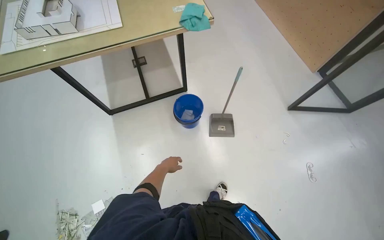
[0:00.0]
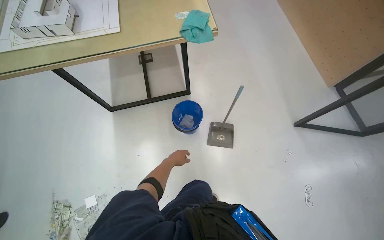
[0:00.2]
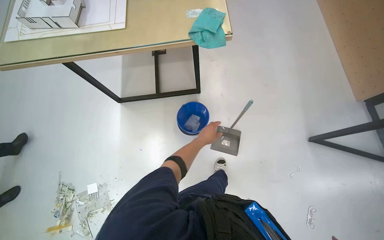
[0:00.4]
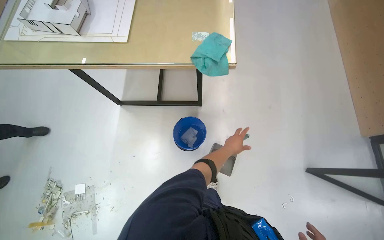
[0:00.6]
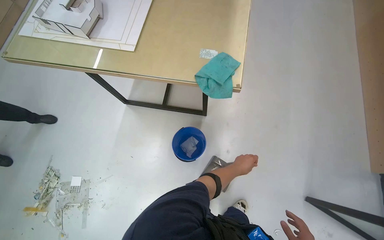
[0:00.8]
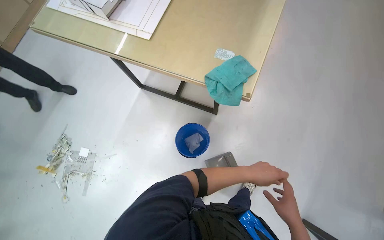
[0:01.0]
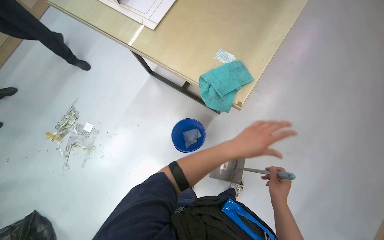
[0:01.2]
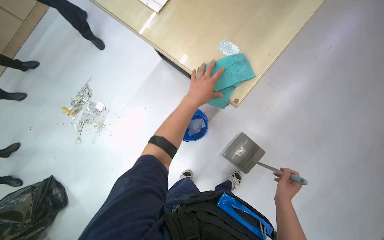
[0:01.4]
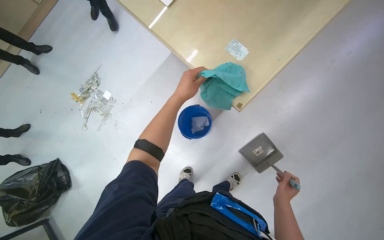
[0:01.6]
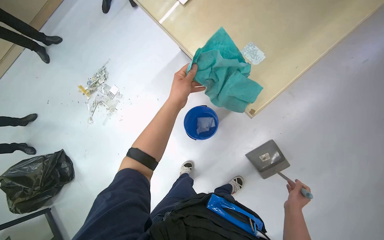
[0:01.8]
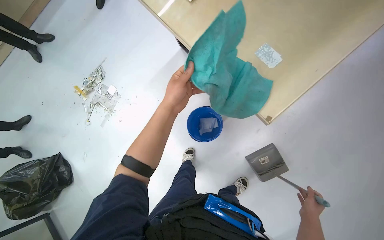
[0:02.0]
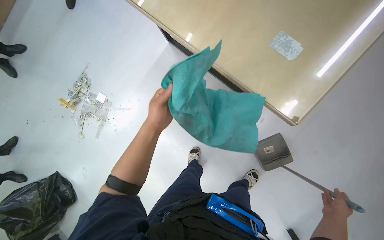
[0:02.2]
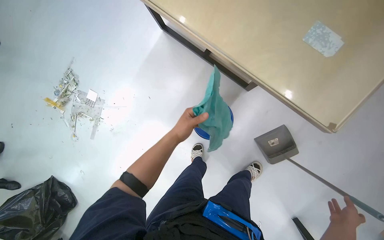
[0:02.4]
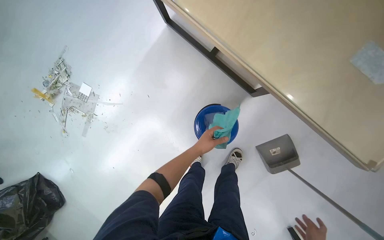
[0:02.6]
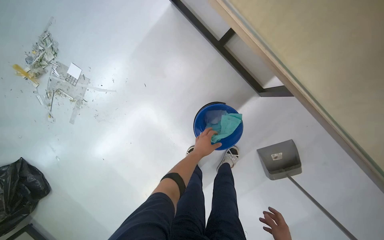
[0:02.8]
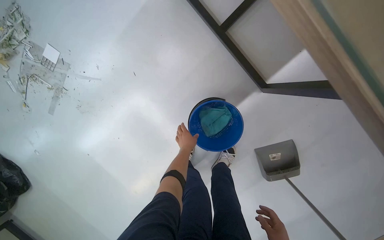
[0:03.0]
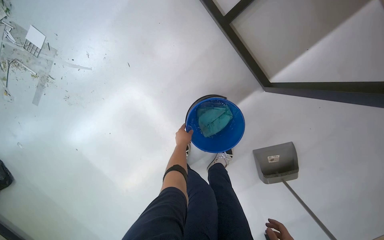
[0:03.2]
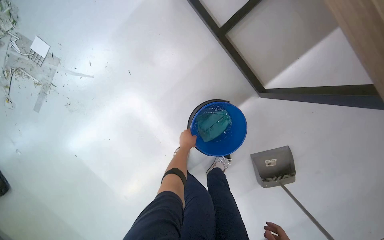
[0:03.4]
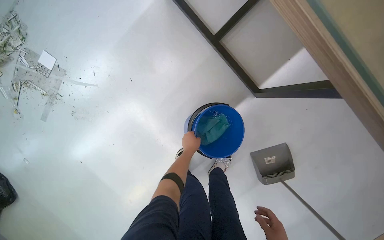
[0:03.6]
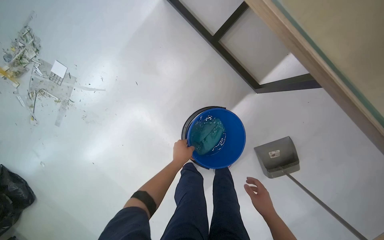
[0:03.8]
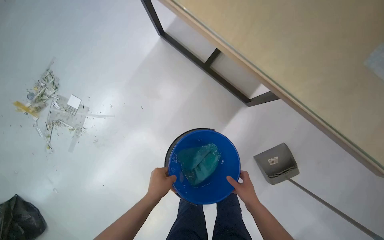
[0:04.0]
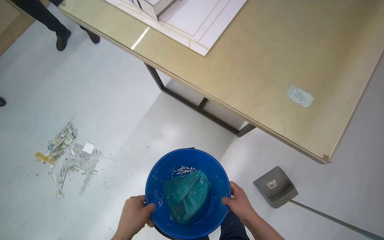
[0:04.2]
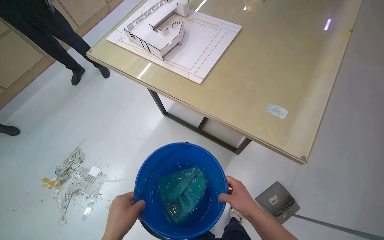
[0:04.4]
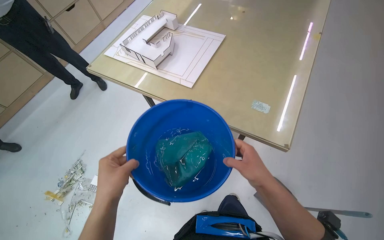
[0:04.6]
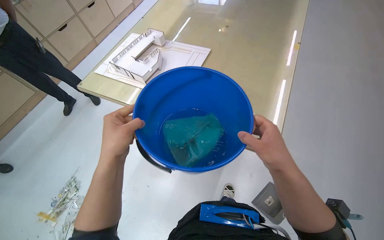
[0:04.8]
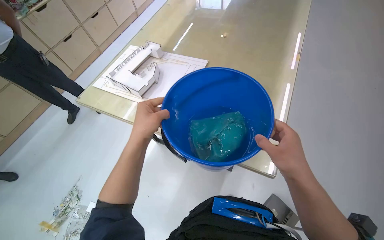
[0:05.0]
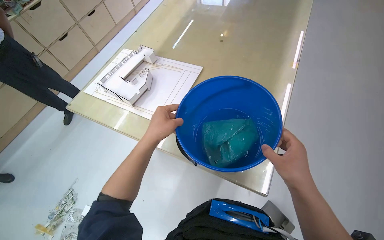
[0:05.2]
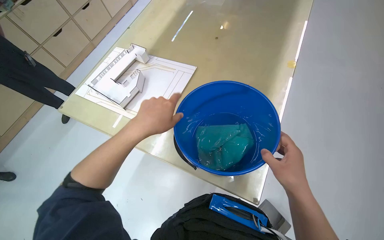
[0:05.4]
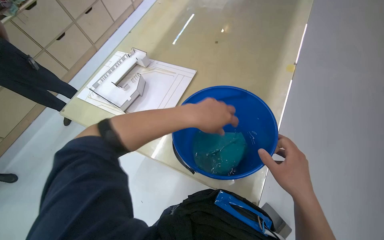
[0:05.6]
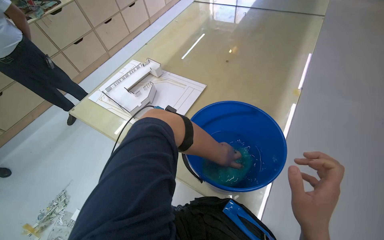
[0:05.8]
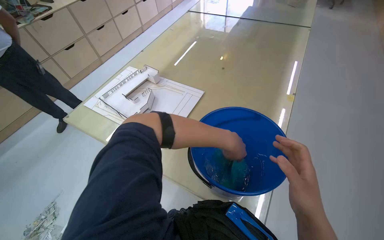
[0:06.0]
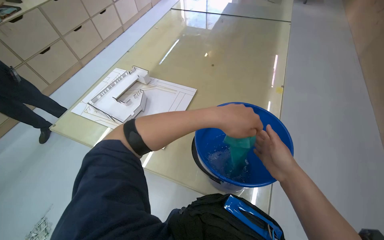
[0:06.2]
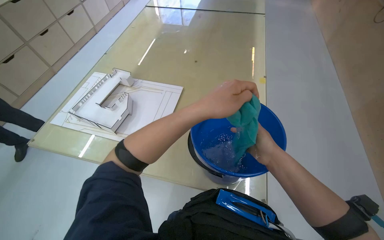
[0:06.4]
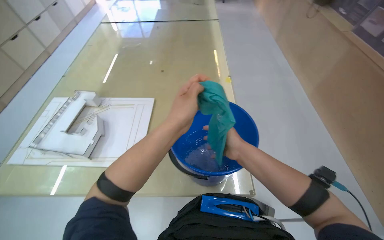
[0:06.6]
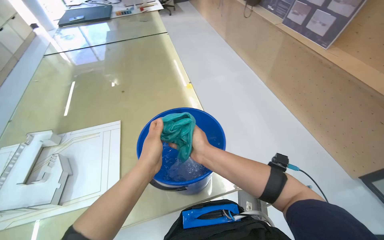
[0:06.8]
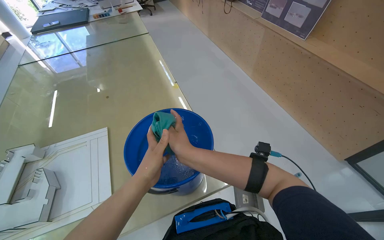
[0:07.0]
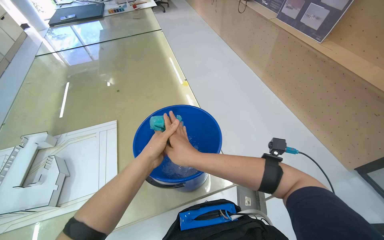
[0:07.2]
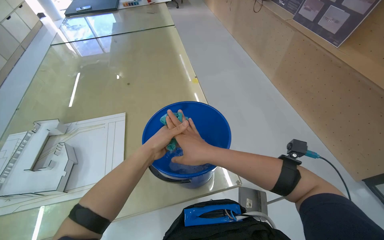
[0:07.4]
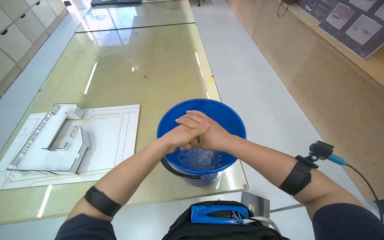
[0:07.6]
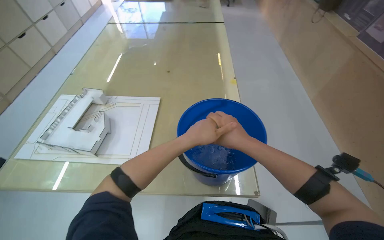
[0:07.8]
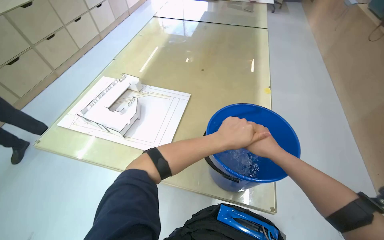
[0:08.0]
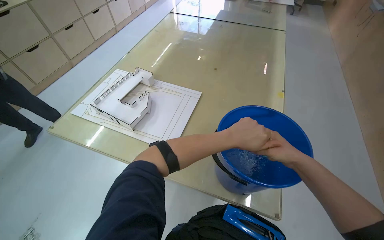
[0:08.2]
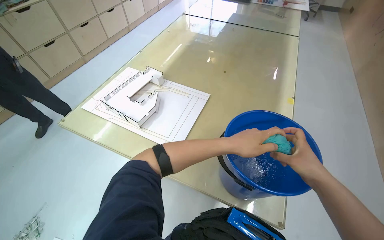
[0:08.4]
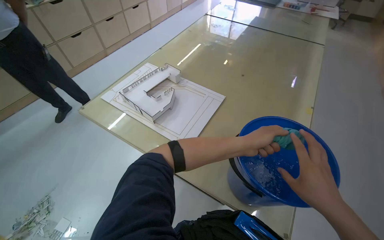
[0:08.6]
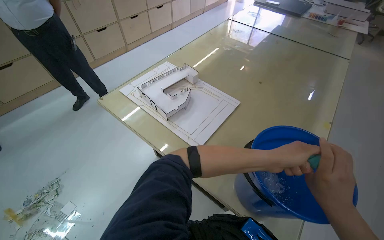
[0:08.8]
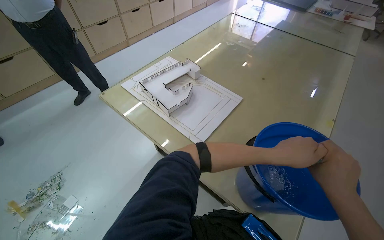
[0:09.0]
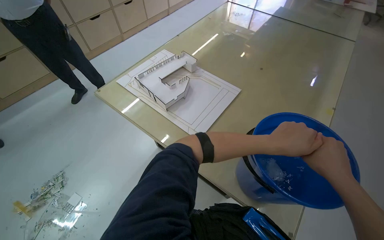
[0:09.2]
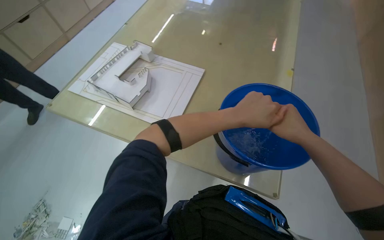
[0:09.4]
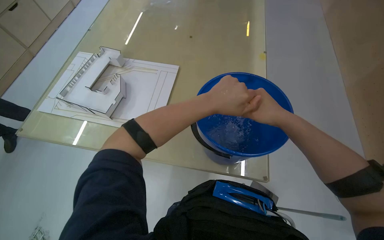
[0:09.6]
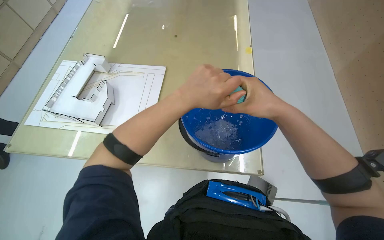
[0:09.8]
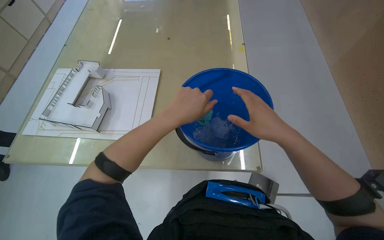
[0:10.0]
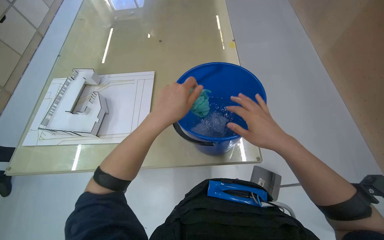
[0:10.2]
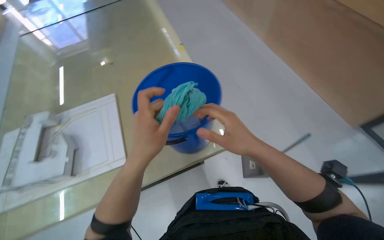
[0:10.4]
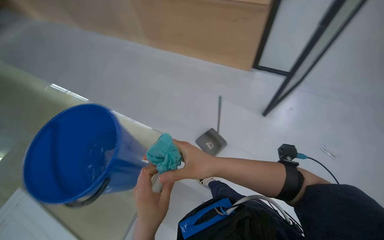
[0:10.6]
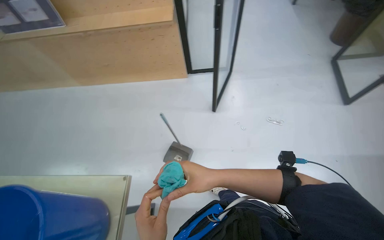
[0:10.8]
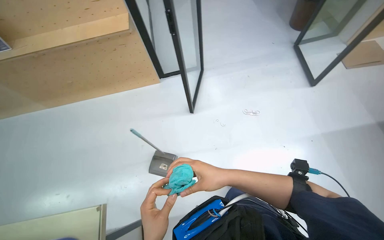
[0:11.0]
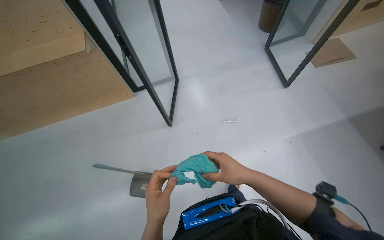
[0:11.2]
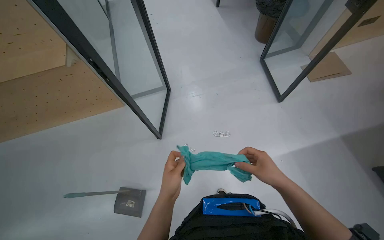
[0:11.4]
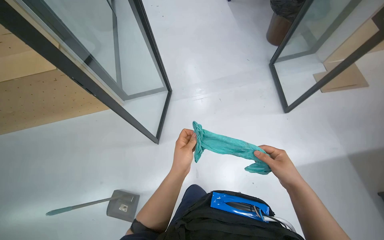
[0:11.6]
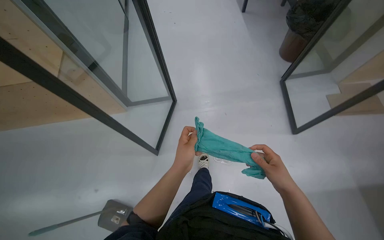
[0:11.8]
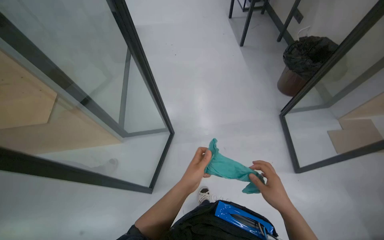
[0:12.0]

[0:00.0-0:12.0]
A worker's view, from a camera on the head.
Job: preparing cleaning supplies.
The whole recording: Preparing cleaning supplies. The worker gathers cleaning tools and prepares a cloth from a bucket for wiping surfaces.
0:00.0 to 0:01.6: The camera travels some 80 cm. The wearer looks roughly 65 degrees further to the left. The wearer looks approximately 20 degrees further downward.
0:01.6 to 0:03.0: The wearer moves some 60 cm. The view tips downward by approximately 20 degrees.
0:03.0 to 0:04.4: The wearer moves roughly 50 cm. The view tips upward by some 35 degrees.
0:04.4 to 0:06.0: The left hand goes about 50 cm up the picture, to the right and nearer to the camera.
0:06.0 to 0:07.6: The head rotates about 35 degrees to the right.
0:07.6 to 0:09.0: The wearer looks approximately 45 degrees further to the left.
0:09.0 to 0:10.4: The head rotates some 45 degrees to the right.
0:10.4 to 0:12.0: The head travels approximately 50 cm. The head turns to the right by some 35 degrees.

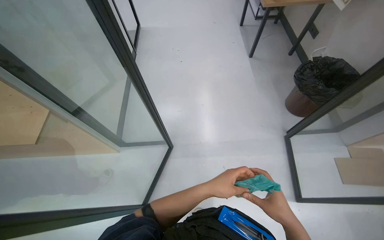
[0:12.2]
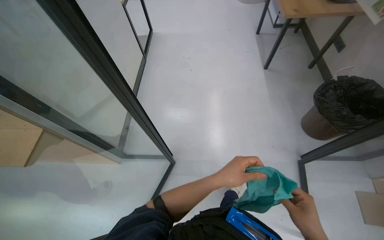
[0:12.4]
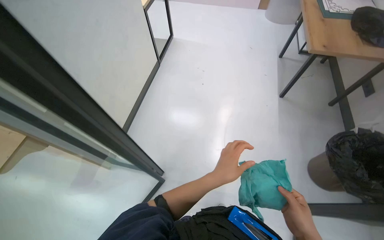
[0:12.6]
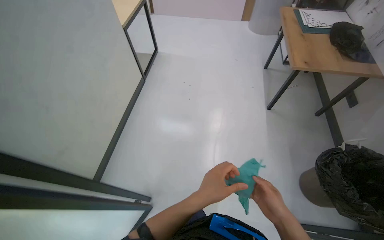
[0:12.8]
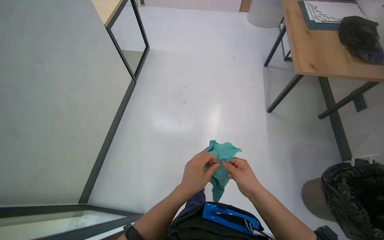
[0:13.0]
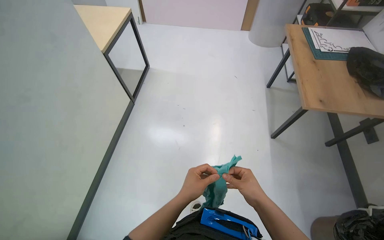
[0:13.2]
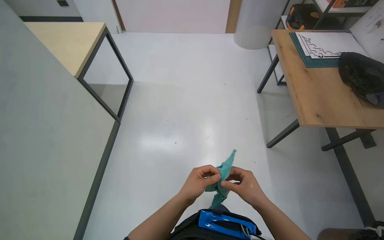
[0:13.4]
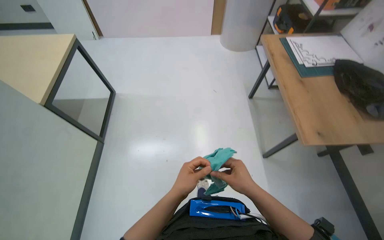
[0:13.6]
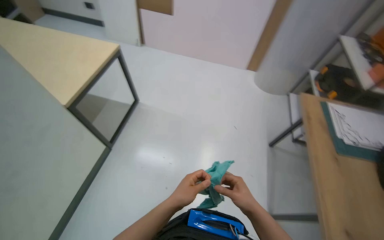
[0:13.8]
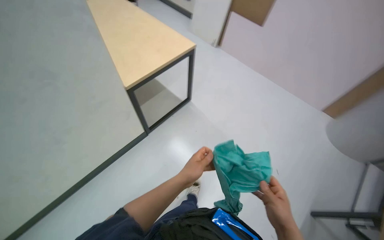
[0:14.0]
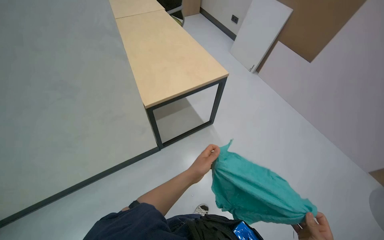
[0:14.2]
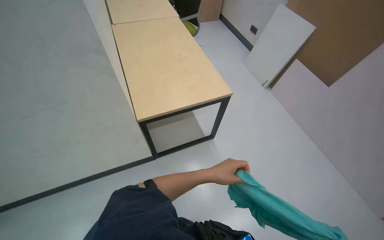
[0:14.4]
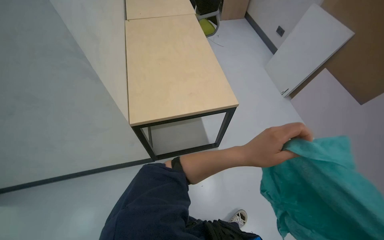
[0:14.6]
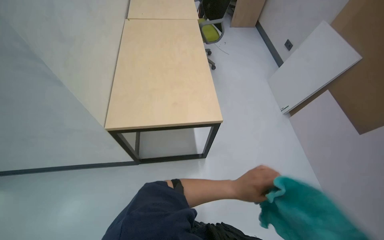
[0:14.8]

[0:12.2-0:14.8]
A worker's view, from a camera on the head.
Job: preparing cleaning supplies.
The whole recording: Preparing cleaning supplies. The worker gathers cleaning tools and prepares a cloth from a bucket for wiping surfaces.
0:12.2 to 0:13.4: The camera is carried about 1 m.
0:13.4 to 0:14.8: The camera is carried some 1 m. The head turns to the left by about 65 degrees.

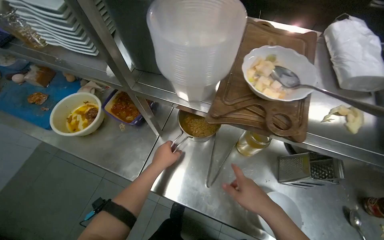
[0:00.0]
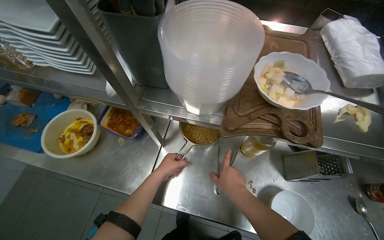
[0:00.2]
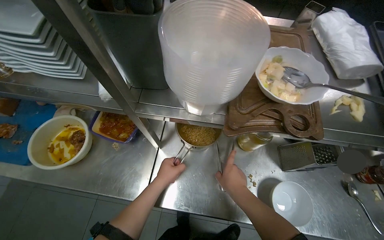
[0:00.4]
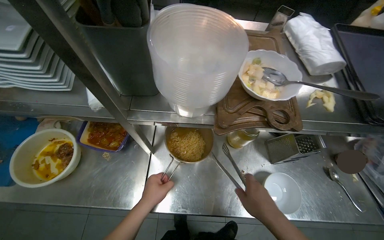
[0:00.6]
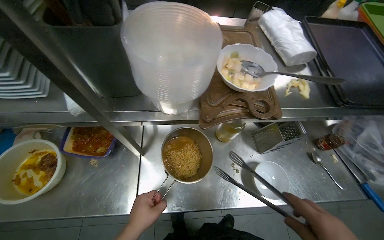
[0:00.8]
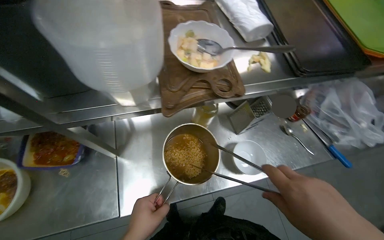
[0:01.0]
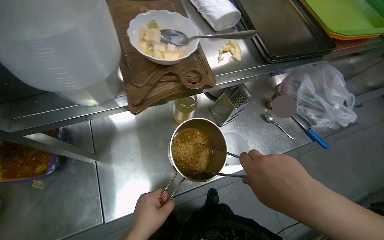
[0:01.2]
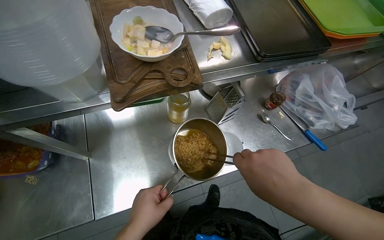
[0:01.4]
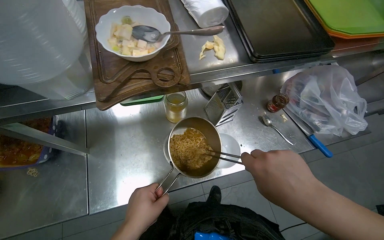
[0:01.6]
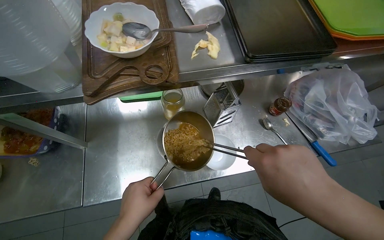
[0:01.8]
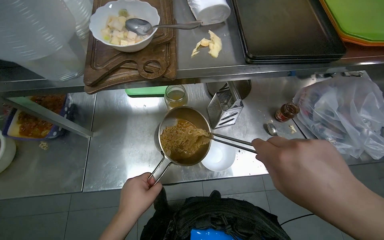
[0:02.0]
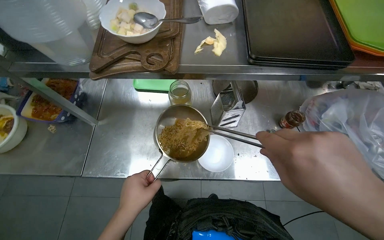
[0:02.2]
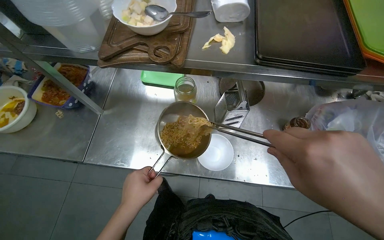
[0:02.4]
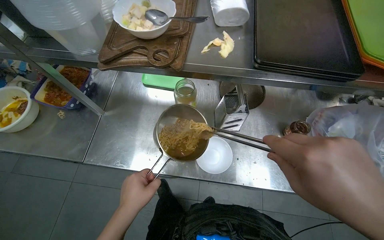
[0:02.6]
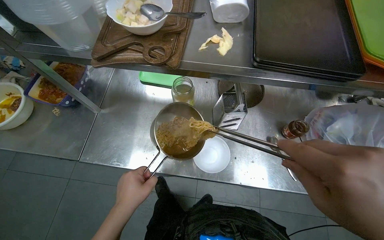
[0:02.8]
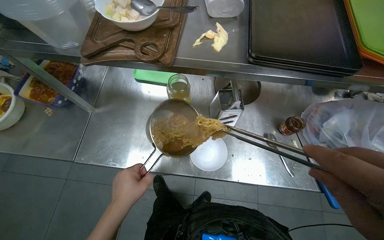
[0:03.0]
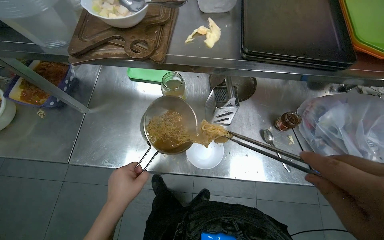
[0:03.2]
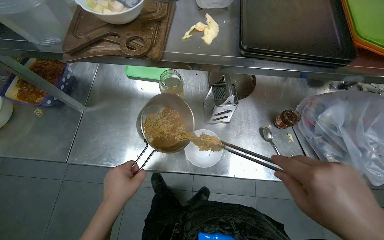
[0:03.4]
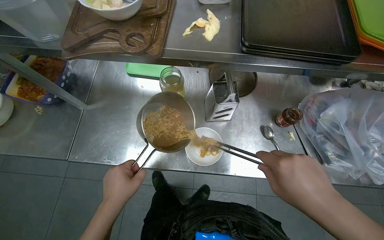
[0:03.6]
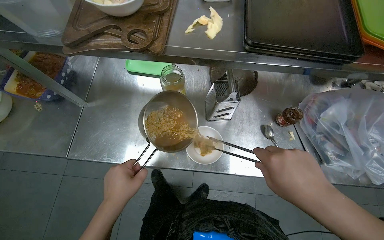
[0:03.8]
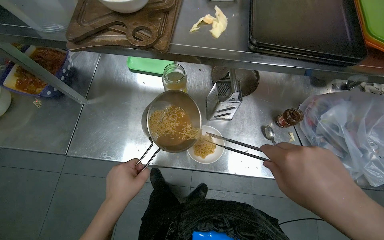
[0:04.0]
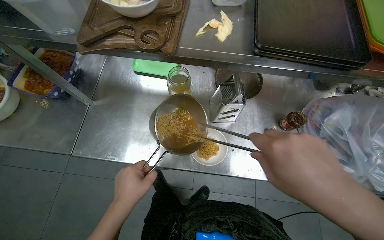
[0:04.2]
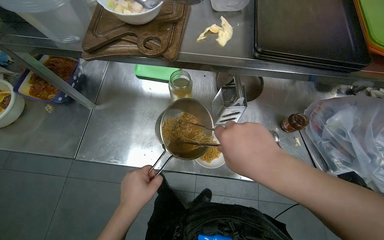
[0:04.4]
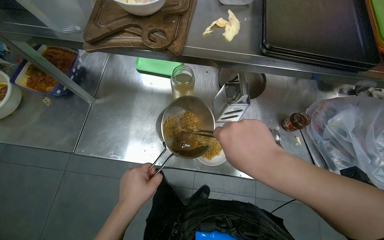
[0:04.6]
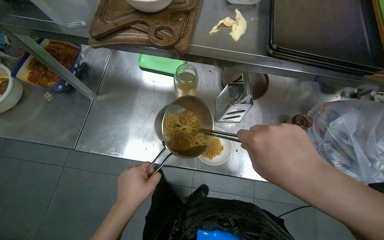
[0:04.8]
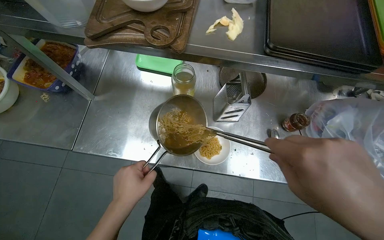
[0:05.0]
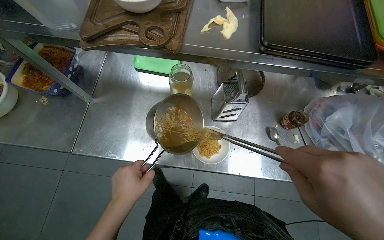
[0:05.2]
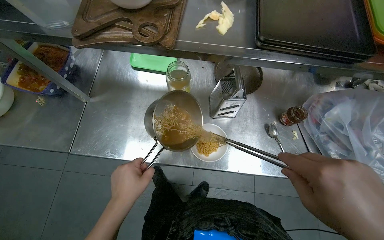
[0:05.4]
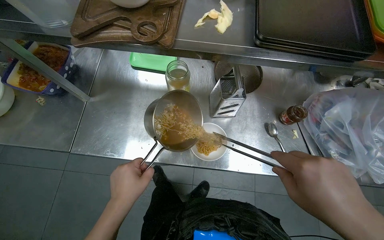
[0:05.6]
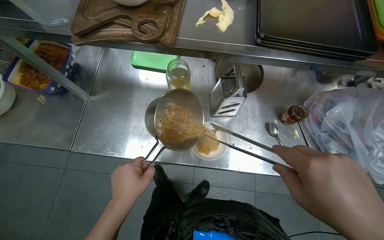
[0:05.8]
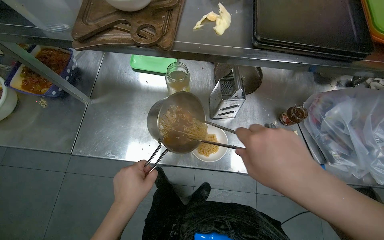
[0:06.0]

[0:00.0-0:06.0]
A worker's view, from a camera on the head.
Job: preparing food.
The whole recording: Serving noodles into bowl. The worker uses tongs to transfer noodles from a pot into a small white bowl.
0:00.0 to 0:01.6: The head rotates approximately 35 degrees to the right. The left hand moves nearer to the camera and down the picture, approximately 15 cm.
0:01.6 to 0:03.0: The wearer looks some 20 degrees further to the left.
